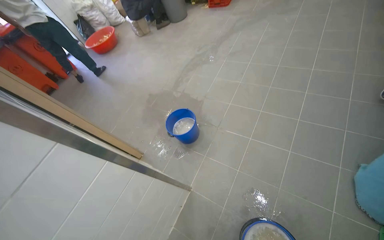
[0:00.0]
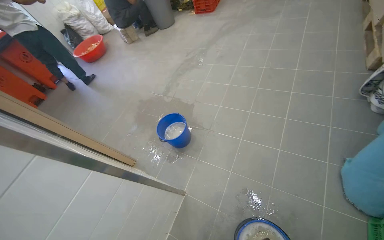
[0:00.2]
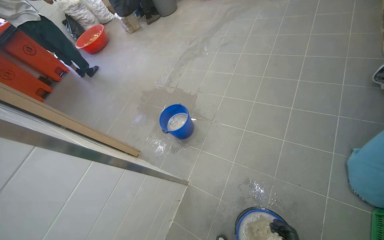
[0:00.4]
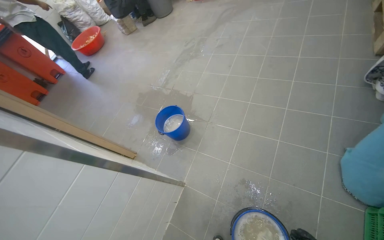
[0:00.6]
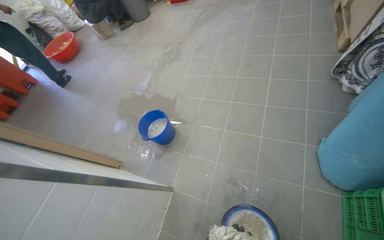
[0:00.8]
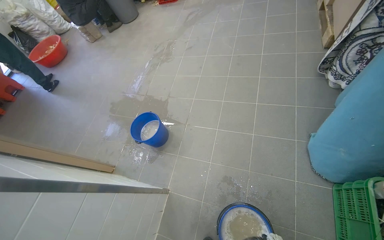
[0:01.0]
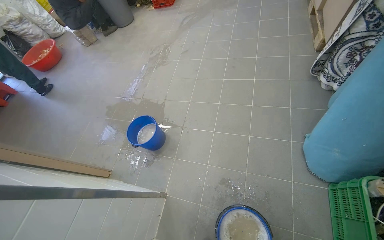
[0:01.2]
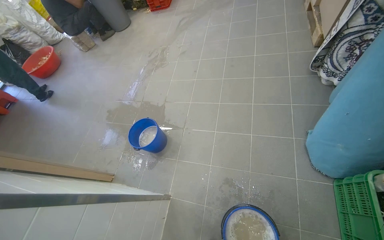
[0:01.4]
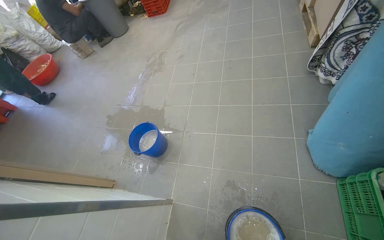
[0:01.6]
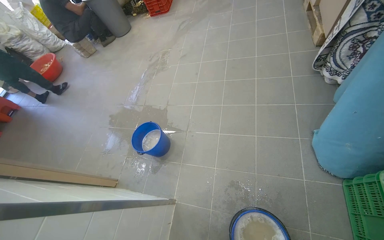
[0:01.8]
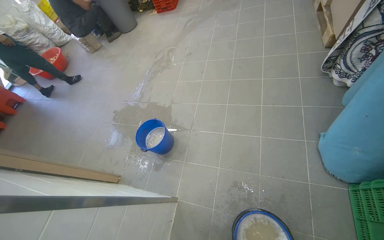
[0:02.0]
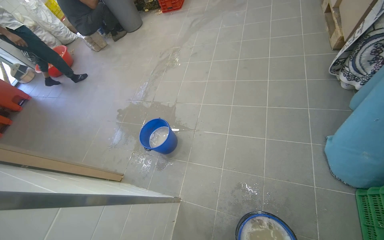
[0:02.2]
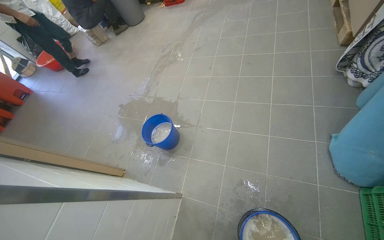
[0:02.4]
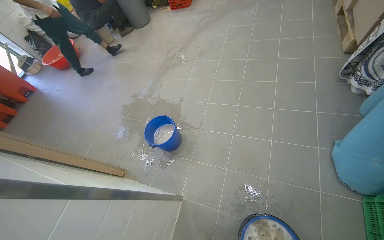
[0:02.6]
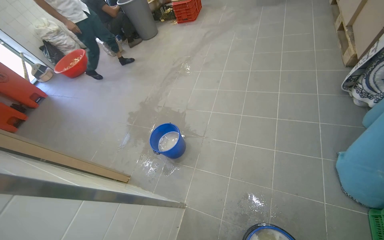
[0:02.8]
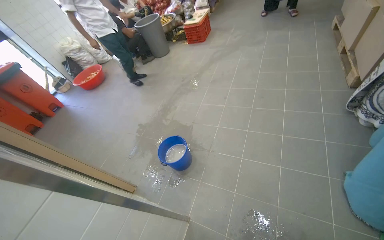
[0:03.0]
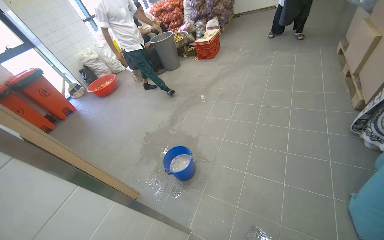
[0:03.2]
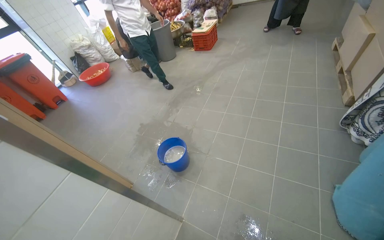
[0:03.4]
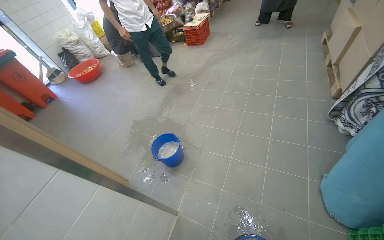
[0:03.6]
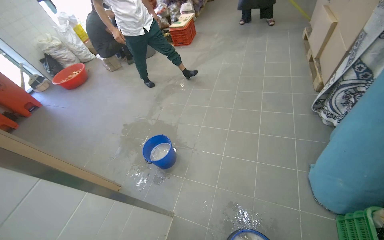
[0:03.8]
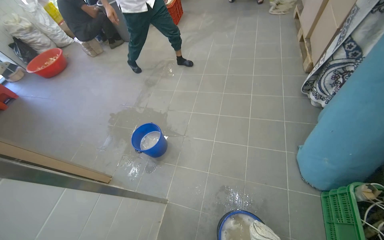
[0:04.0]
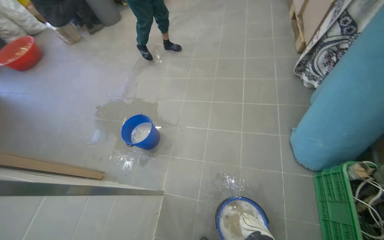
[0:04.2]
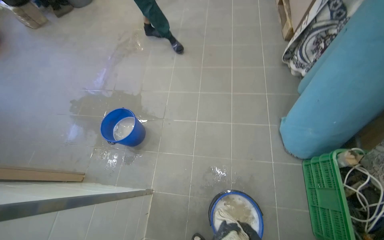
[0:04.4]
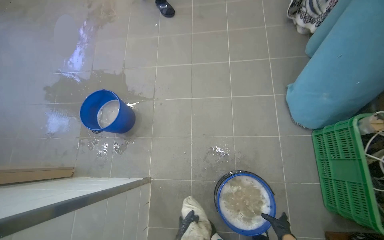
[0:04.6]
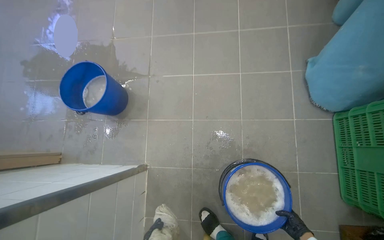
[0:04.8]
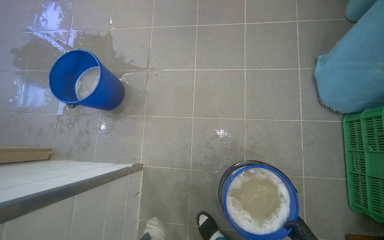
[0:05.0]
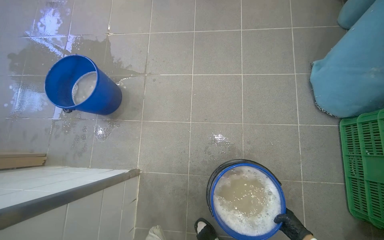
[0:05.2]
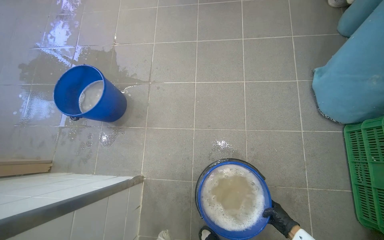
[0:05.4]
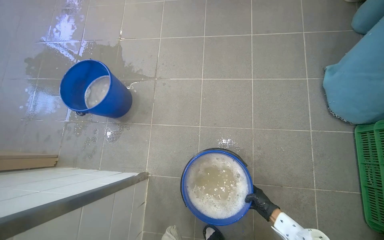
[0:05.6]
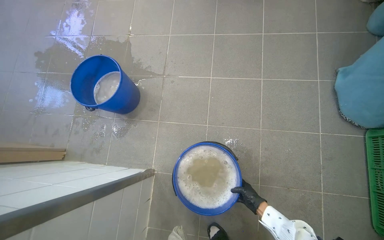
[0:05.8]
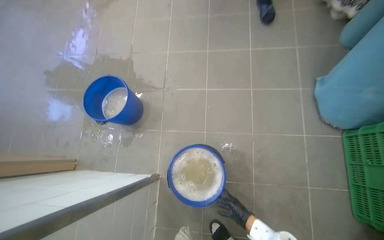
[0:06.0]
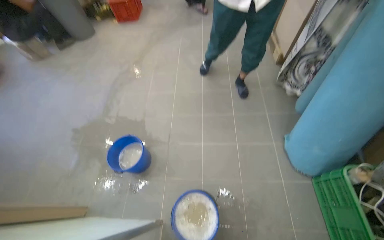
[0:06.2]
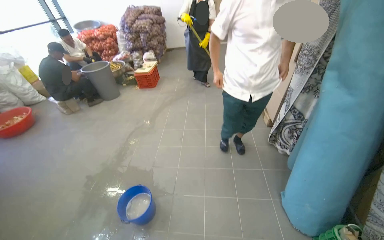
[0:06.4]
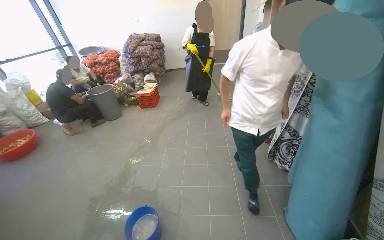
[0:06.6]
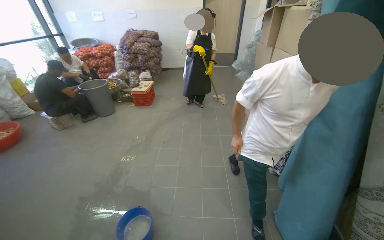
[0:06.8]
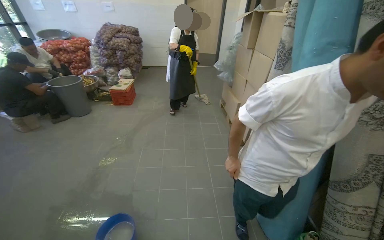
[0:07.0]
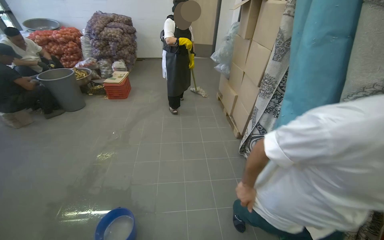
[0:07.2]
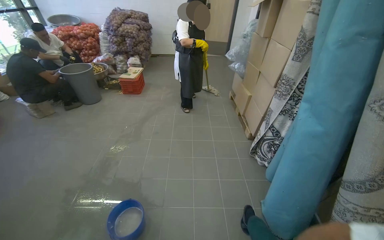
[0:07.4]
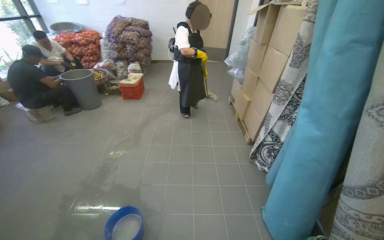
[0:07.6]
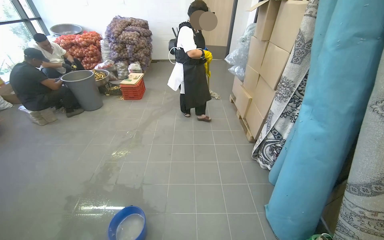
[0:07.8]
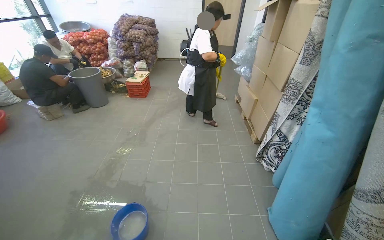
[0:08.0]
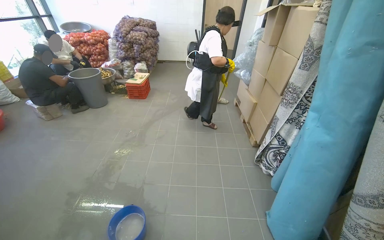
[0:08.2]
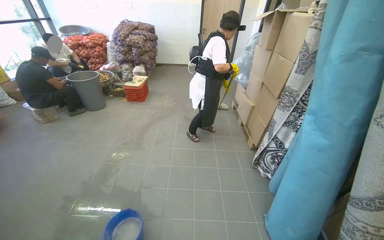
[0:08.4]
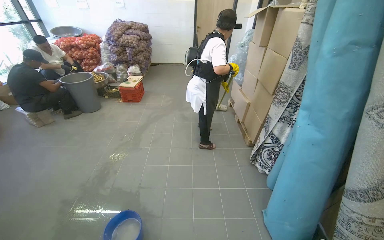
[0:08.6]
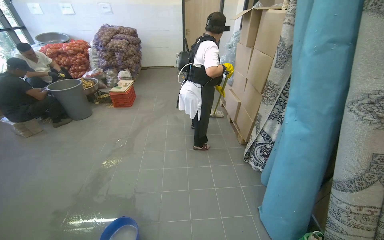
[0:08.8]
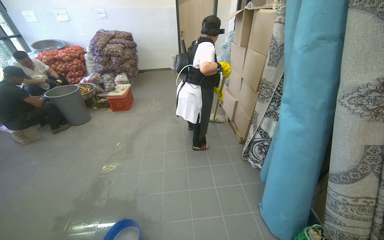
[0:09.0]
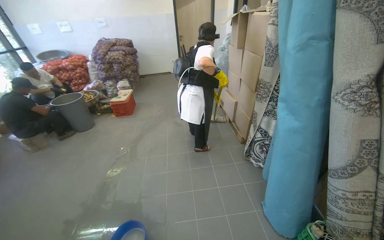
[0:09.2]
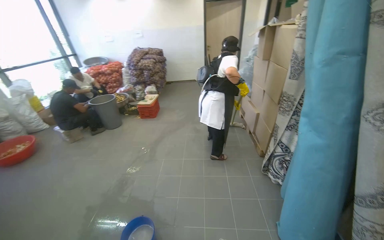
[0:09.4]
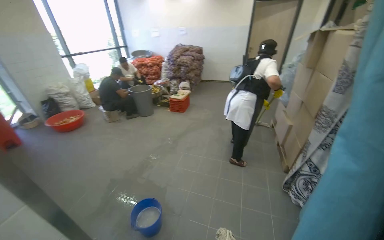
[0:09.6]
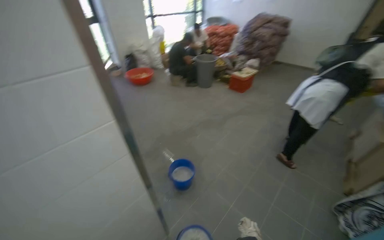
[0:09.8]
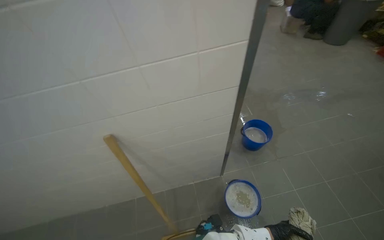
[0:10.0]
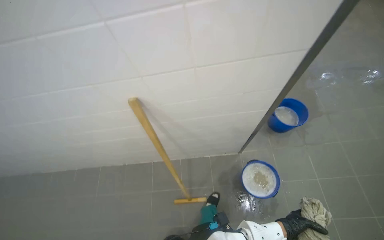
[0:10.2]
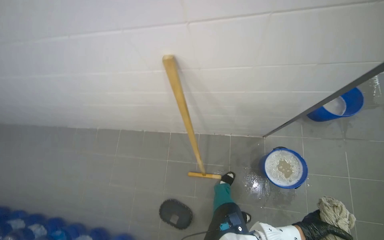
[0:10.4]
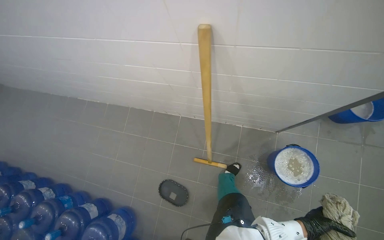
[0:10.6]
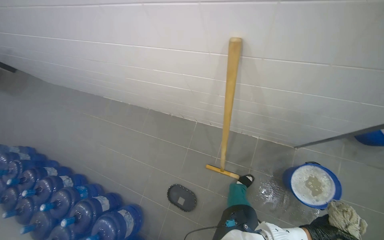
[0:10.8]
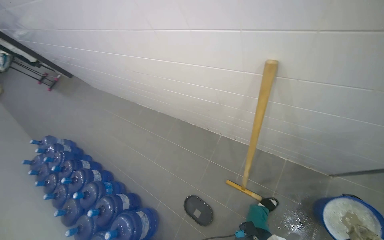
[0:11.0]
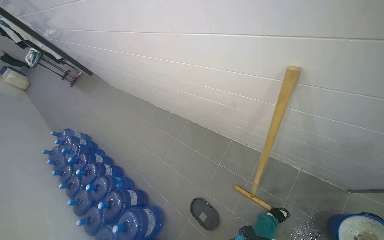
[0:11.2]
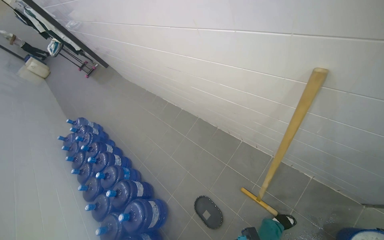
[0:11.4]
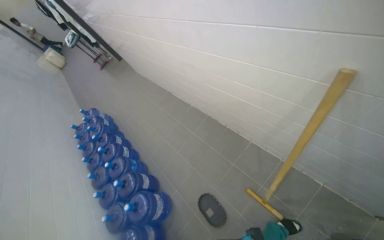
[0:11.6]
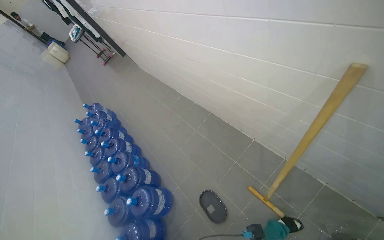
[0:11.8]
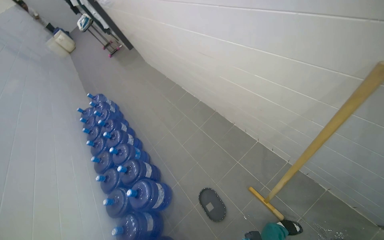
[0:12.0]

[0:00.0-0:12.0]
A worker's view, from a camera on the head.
Job: preparing cleaning supplies.
The whole recording: Wringing out mop cloth. The worker wrings out a wet cloth from the cleaning bucket.
0:03.0 to 0:04.4: The camera is aimed approximately 15 degrees further to the right. The wearer looks some 10 degrees further downward.
0:06.0 to 0:07.6: The camera is carried some 60 cm. The view tips upward by roughly 40 degrees.
0:09.0 to 0:10.4: The head turns to the left by some 85 degrees. The view tips downward by roughly 30 degrees.
0:10.4 to 0:12.0: The wearer looks approximately 45 degrees further to the left.

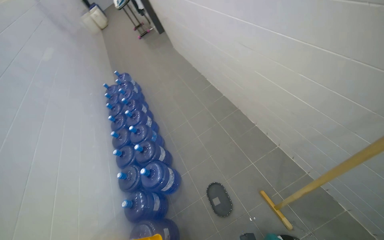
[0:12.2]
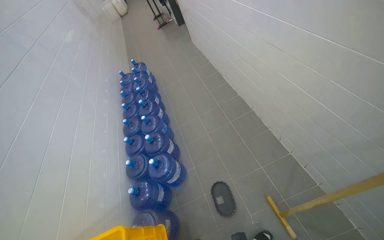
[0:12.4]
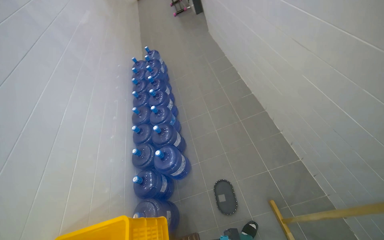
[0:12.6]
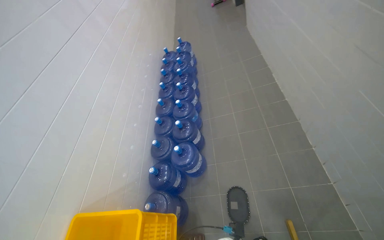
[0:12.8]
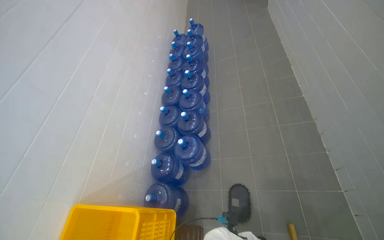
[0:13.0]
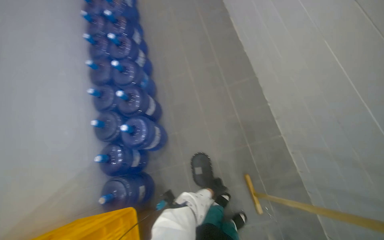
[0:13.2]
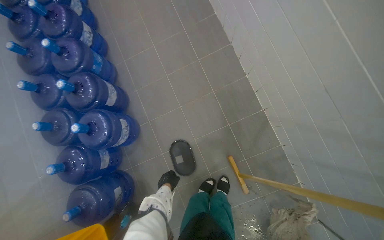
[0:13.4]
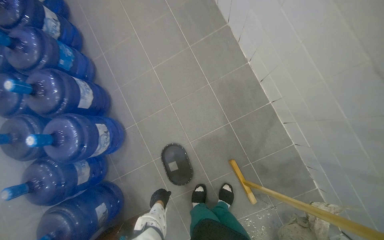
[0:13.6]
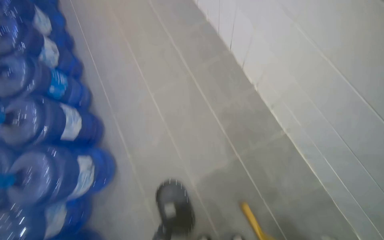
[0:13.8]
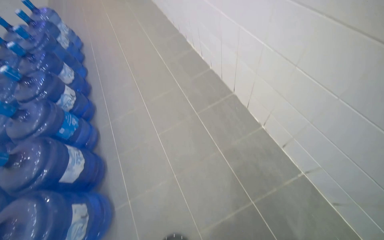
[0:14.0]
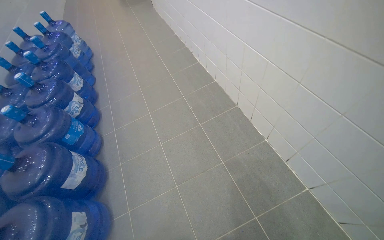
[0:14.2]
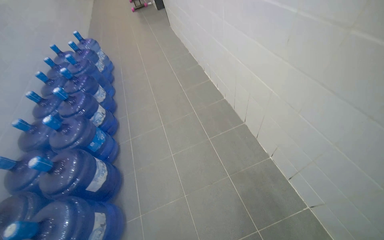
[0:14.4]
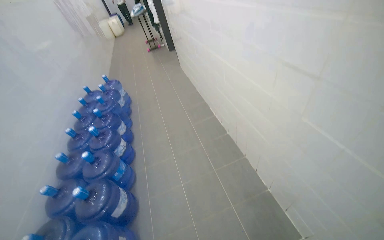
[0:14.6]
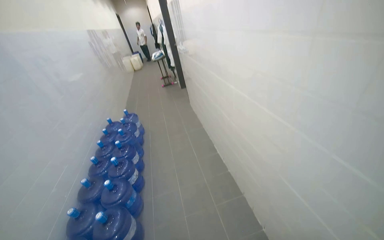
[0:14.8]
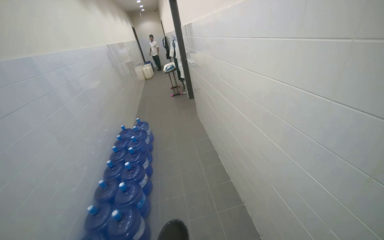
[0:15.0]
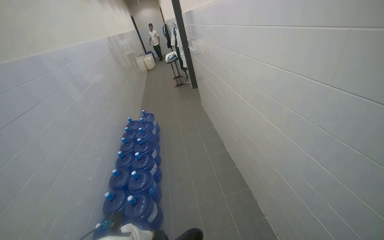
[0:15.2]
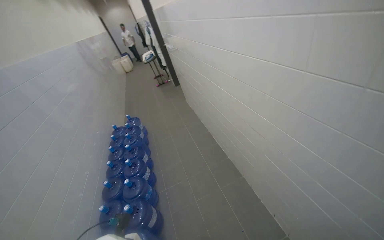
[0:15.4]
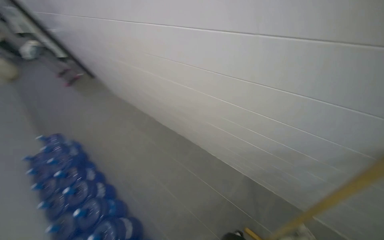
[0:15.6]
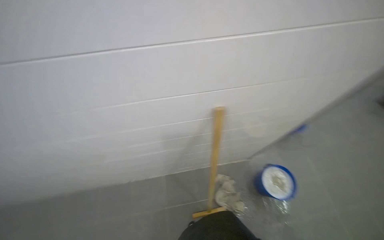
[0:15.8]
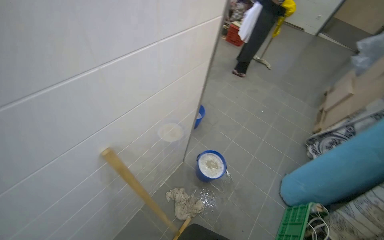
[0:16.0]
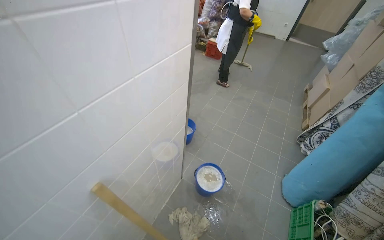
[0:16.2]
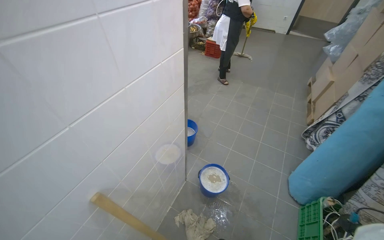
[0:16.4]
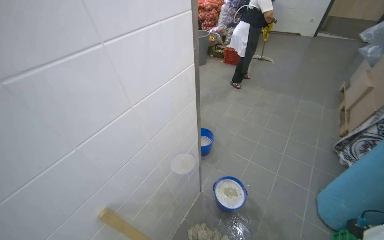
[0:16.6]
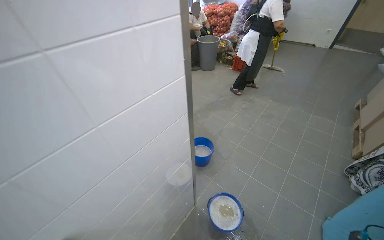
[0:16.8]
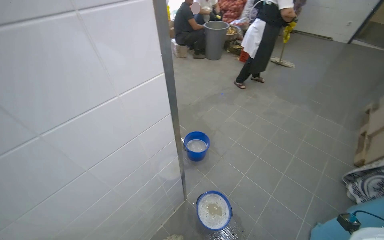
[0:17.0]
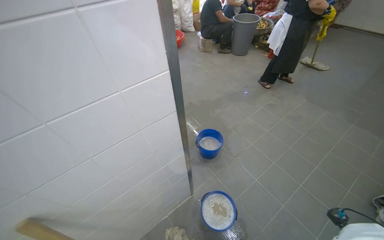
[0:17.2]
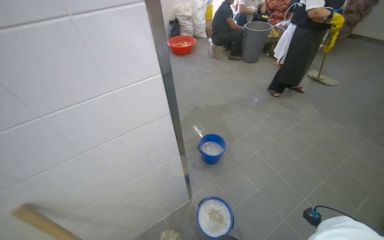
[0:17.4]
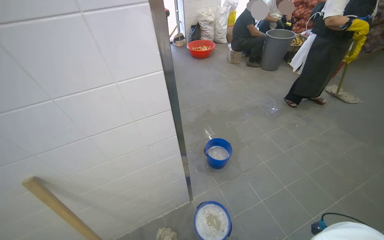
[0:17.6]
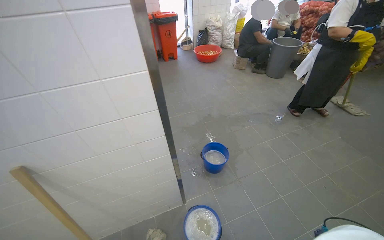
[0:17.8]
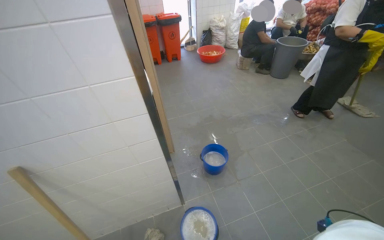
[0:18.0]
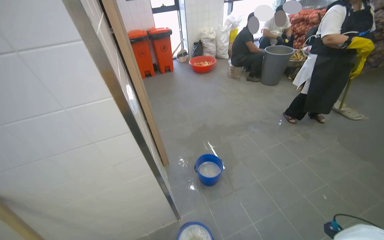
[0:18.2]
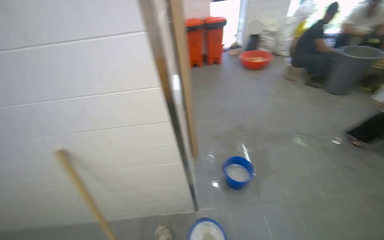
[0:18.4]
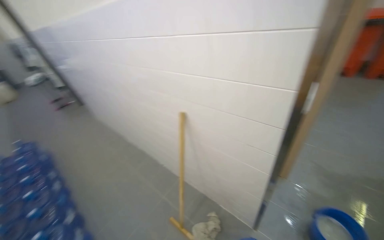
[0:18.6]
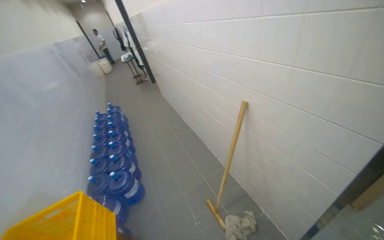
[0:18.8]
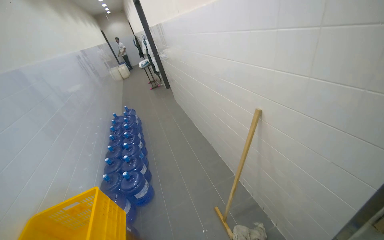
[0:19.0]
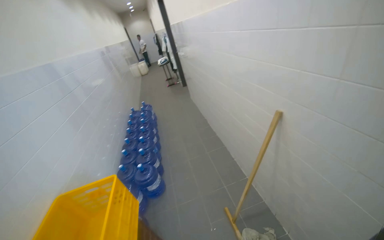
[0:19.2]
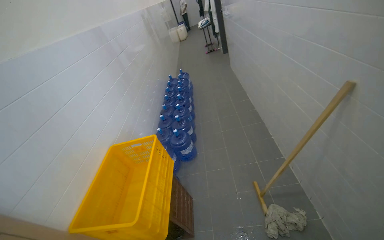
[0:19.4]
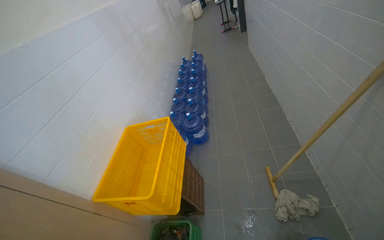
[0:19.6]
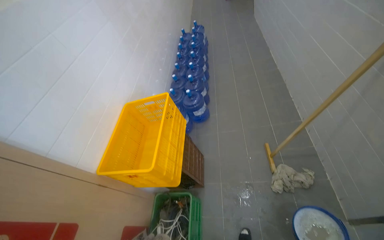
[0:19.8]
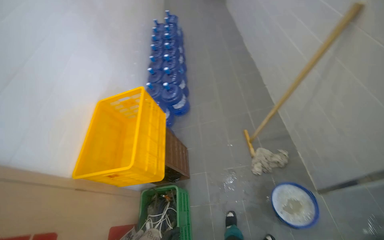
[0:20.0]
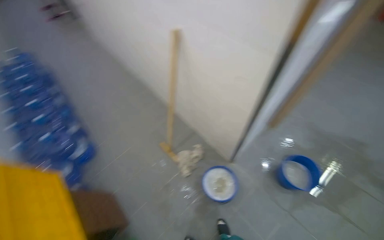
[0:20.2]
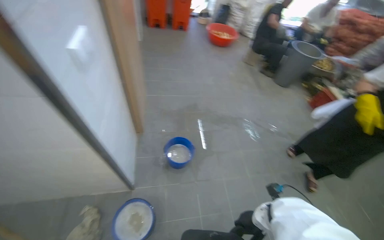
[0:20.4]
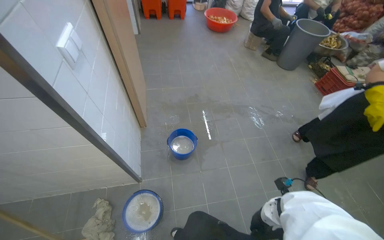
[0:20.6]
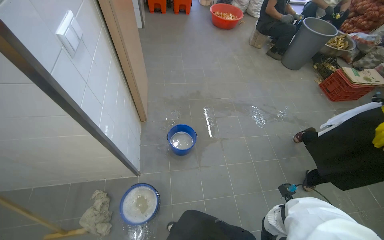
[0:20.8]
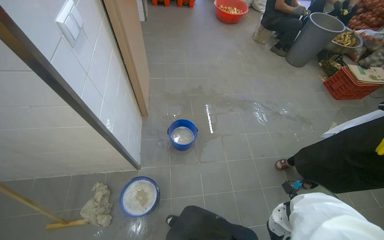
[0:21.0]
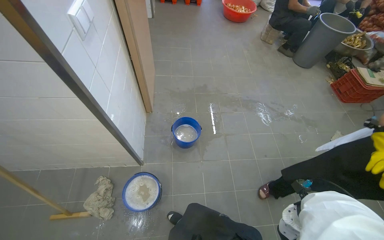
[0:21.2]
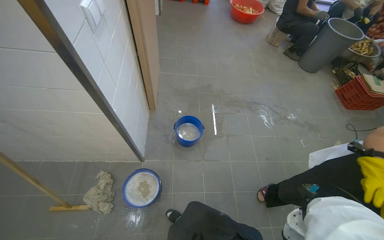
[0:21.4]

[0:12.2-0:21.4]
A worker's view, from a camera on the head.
Job: preparing cleaning supplies.
The whole recording: Wringing out mop cloth. The worker wrings out a wet cloth from the cleaning bucket.
0:12.2 to 0:13.8: The camera travels roughly 70 cm. The view tips downward by approximately 25 degrees.
0:13.8 to 0:15.2: The wearer moves approximately 80 cm. The wearer looks some 40 degrees further upward.
0:15.2 to 0:16.8: The head travels about 40 cm. The wearer's head swings approximately 90 degrees to the right.
0:16.8 to 0:18.4: The head travels about 40 cm. The head rotates approximately 45 degrees to the left.
